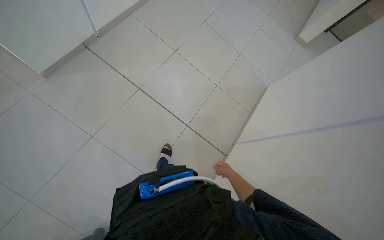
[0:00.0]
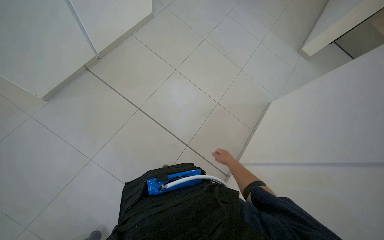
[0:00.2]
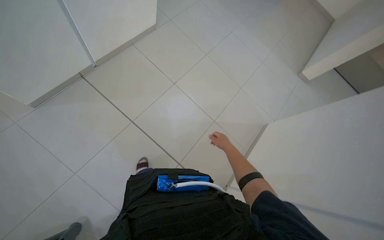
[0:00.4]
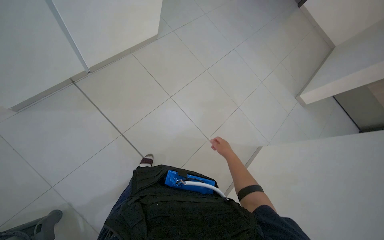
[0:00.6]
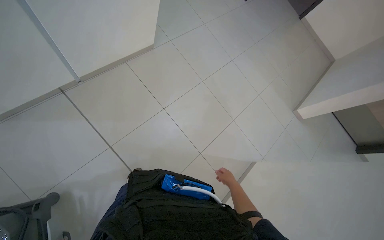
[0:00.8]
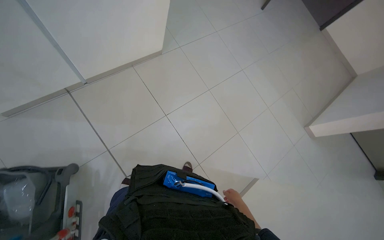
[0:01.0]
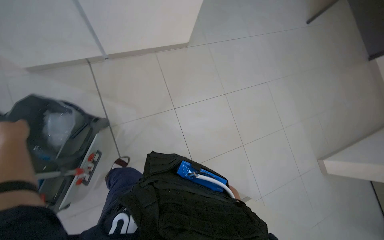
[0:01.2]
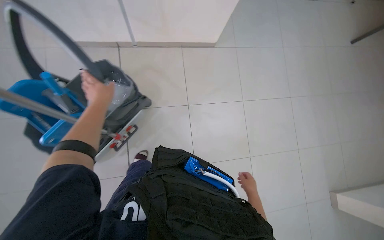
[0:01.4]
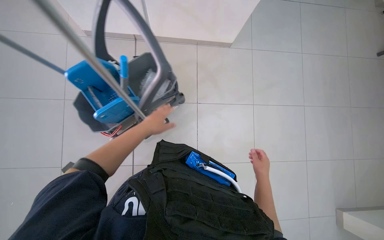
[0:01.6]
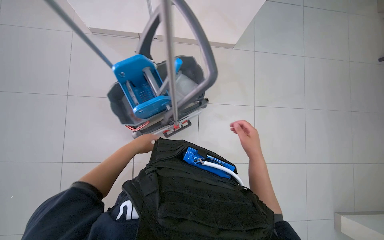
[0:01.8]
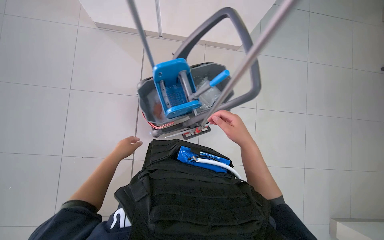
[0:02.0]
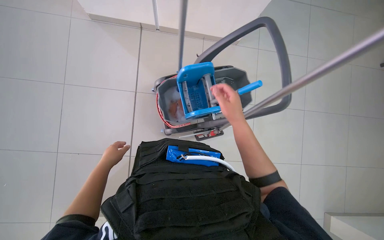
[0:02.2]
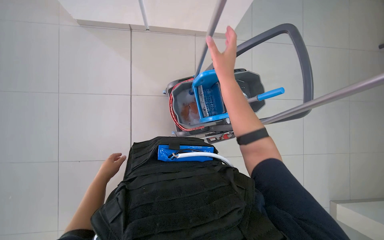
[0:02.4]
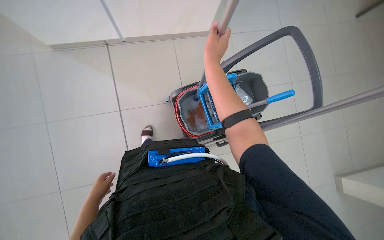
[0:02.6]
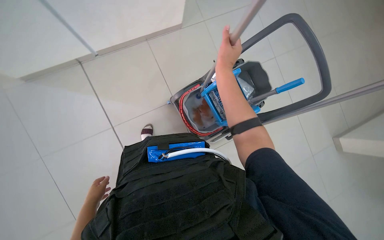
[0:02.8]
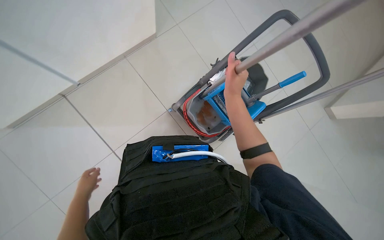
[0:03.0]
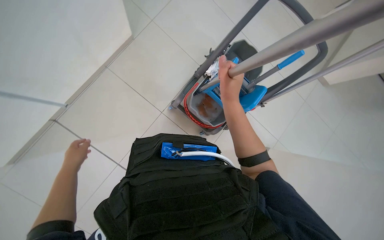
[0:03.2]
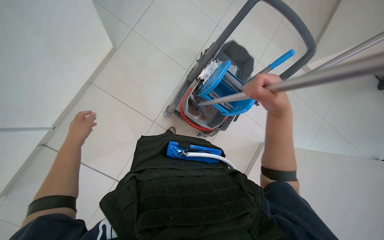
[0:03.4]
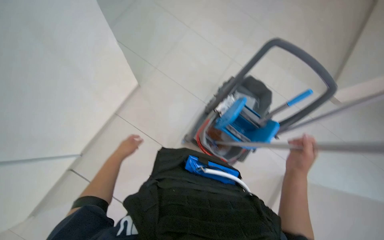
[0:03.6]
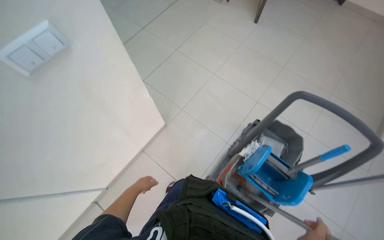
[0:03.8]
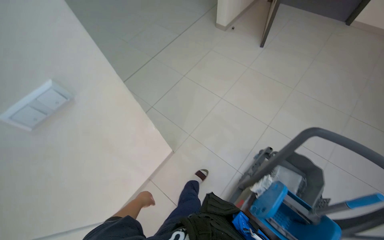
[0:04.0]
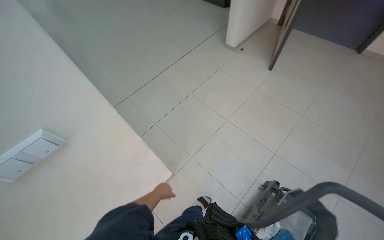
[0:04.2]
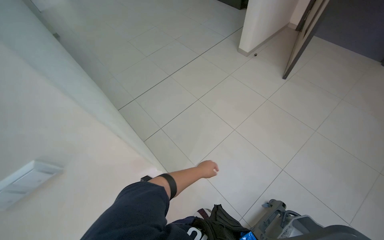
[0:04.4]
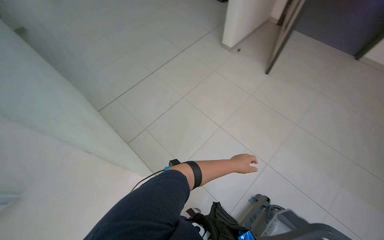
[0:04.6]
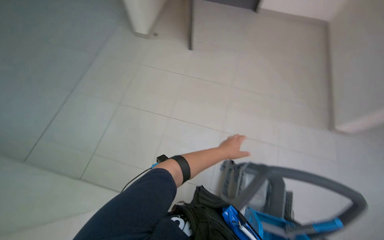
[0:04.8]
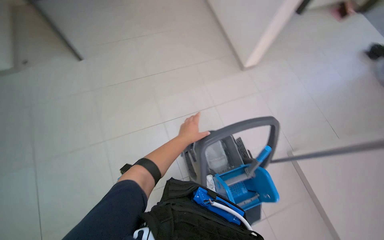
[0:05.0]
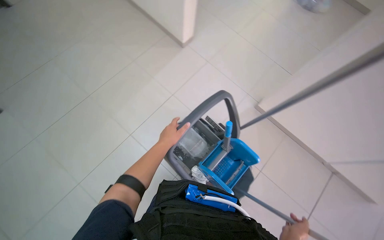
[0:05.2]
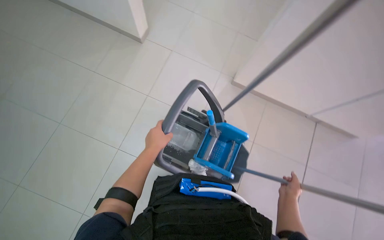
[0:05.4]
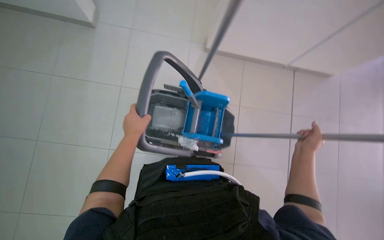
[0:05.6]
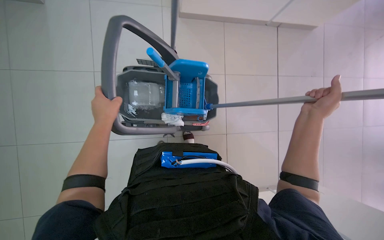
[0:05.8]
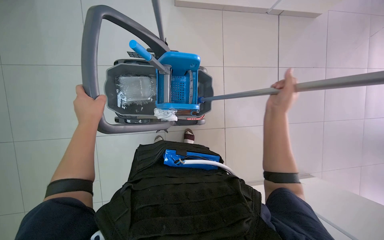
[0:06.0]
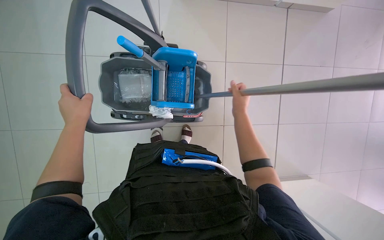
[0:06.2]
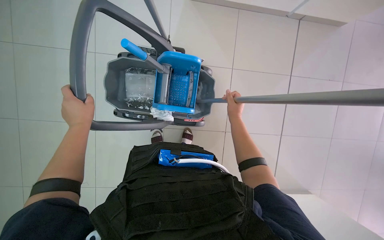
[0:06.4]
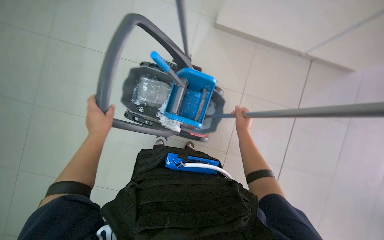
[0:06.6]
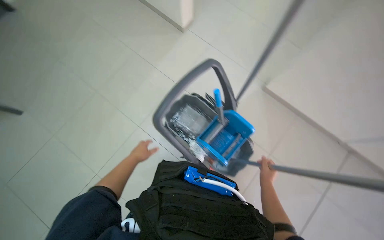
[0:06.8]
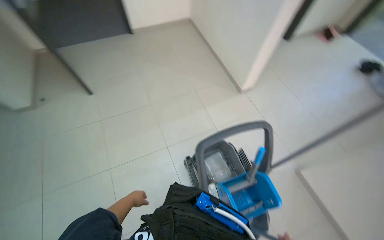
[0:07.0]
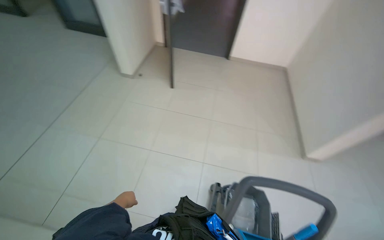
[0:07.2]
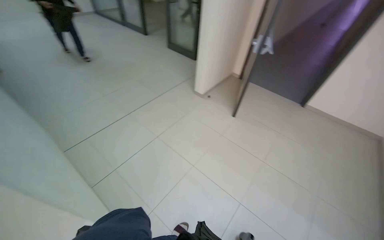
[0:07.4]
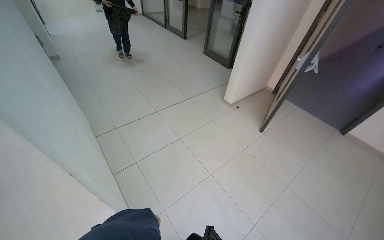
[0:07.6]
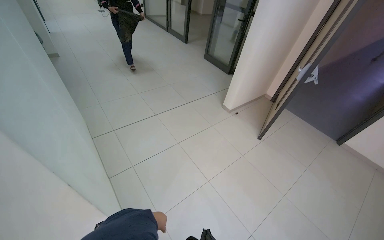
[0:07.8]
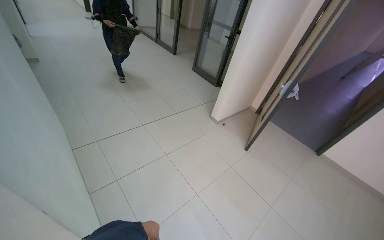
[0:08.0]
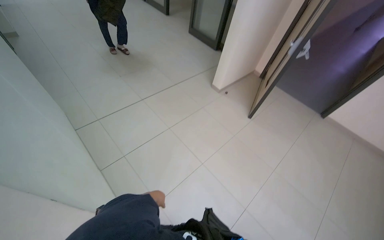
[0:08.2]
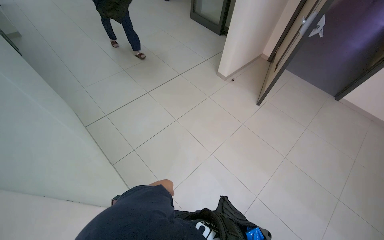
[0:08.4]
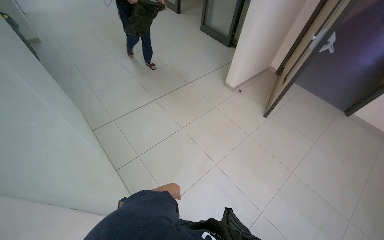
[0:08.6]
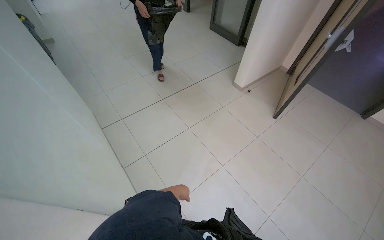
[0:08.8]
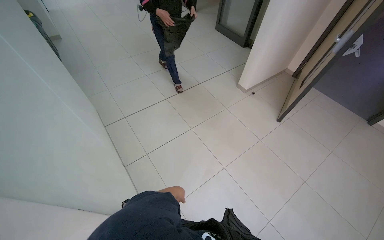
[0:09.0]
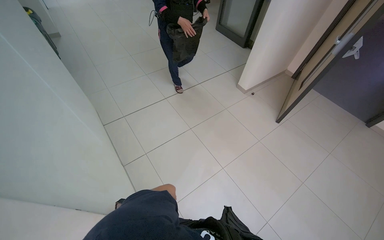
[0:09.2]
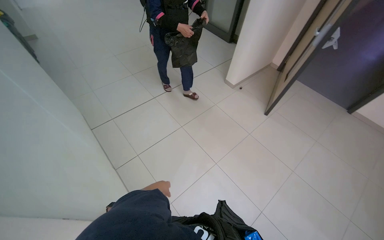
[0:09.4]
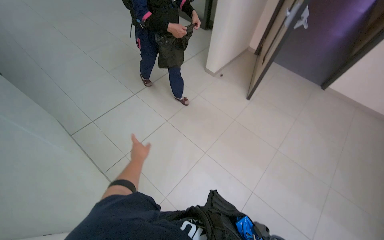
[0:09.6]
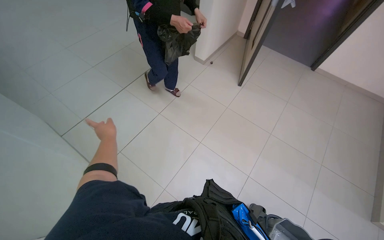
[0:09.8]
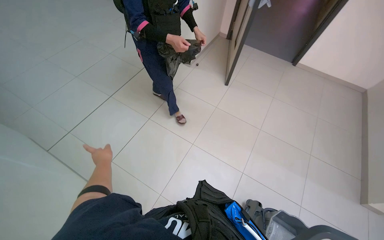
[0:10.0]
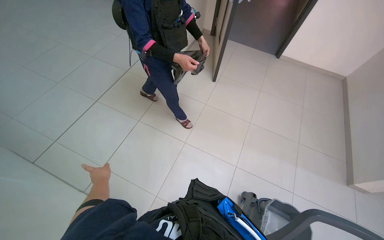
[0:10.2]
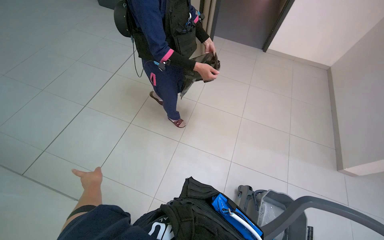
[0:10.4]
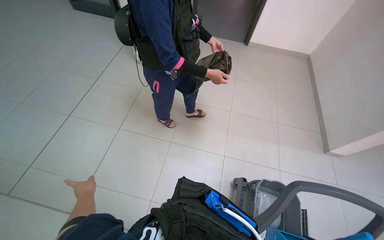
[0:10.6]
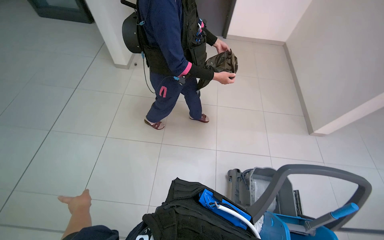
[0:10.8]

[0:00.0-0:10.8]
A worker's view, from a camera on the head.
Job: preparing cleaning supplies.
The whole recording: Managing cleaning equipment. The worker detaches and reattaches the mop head, then pushes the cleaning cart.
0:00.0 to 0:01.6: The camera travels about 90 cm. The wearer looks some 55 degrees further to the left.
0:01.6 to 0:03.0: The left hand heads to the left and down the picture, covering approximately 25 cm. Meanwhile the right hand heads up the picture, covering about 20 cm.
0:03.0 to 0:04.6: The wearer moves approximately 40 cm.
0:04.6 to 0:06.2: The wearer looks roughly 130 degrees further to the right. The view tilts some 40 degrees downward.
0:06.2 to 0:07.8: The head travels roughly 40 cm. The head turns to the left by roughly 140 degrees. The view tips upward by roughly 55 degrees.
0:09.2 to 0:10.8: The head turns to the right by approximately 50 degrees.

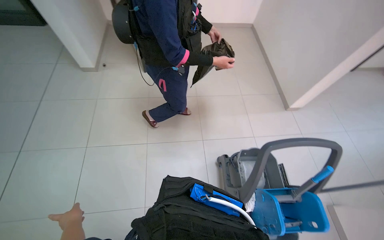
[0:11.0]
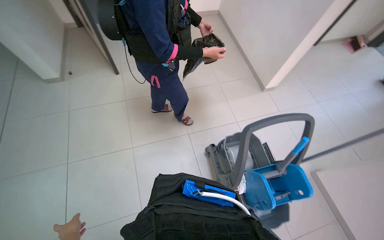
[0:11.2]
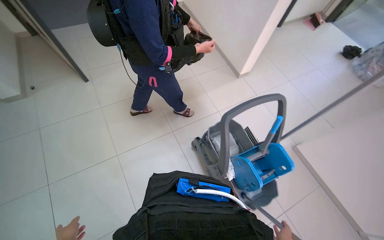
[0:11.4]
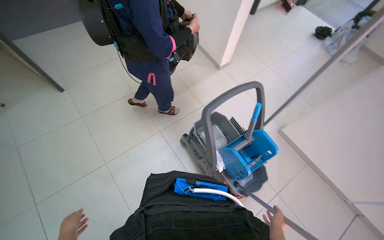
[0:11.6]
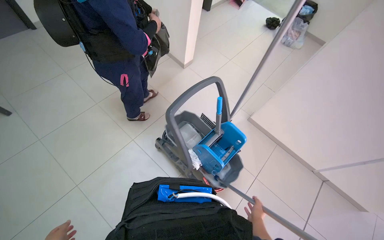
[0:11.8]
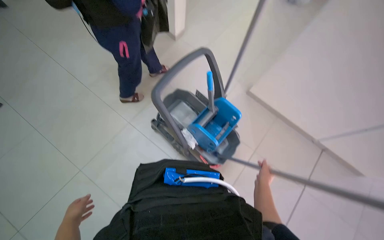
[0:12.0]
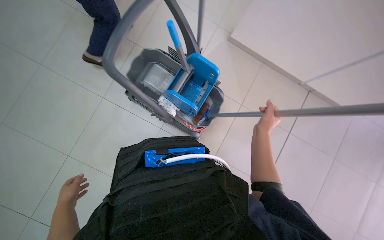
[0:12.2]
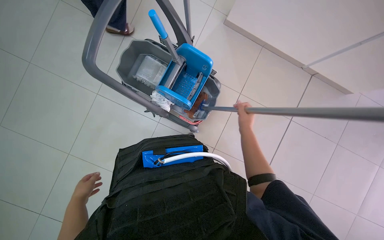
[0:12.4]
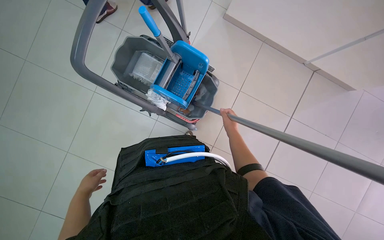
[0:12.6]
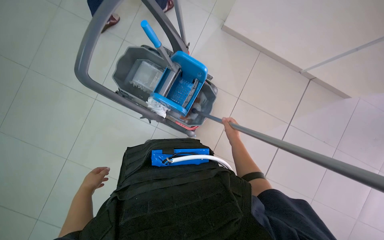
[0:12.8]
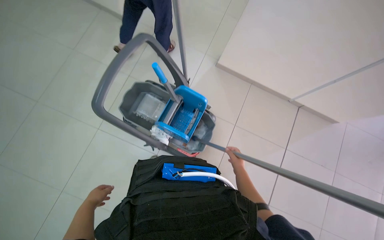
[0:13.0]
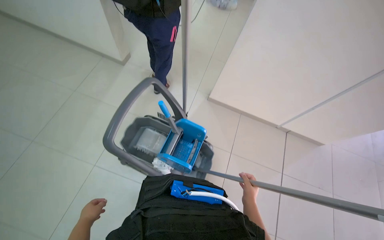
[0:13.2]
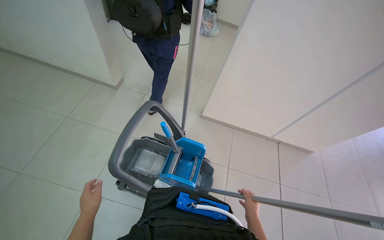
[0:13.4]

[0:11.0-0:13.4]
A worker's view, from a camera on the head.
Job: preparing cleaning supplies.
The whole recording: Managing cleaning equipment. The worker detaches and reattaches the mop head, then pushes the cleaning cart.
0:11.0 to 0:12.2: The wearer's head swings about 60 degrees to the right. The wearer looks about 30 degrees further downward.
0:12.2 to 0:13.4: The view tilts about 30 degrees upward.

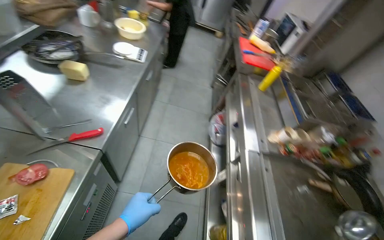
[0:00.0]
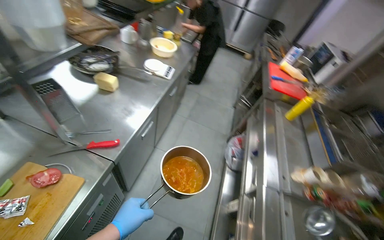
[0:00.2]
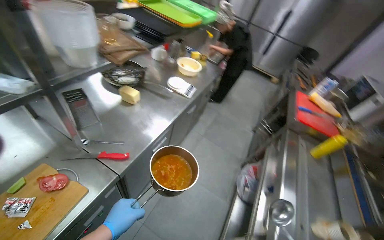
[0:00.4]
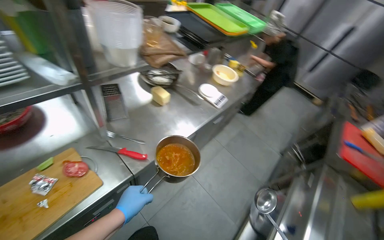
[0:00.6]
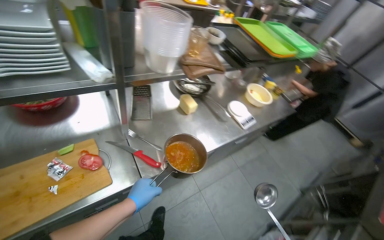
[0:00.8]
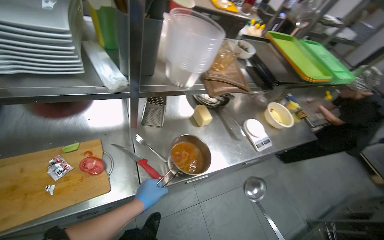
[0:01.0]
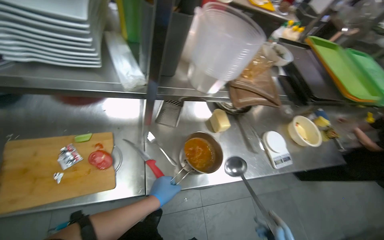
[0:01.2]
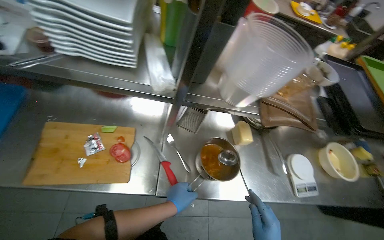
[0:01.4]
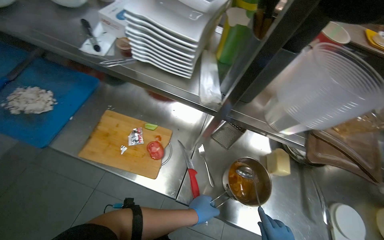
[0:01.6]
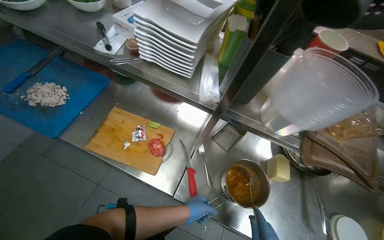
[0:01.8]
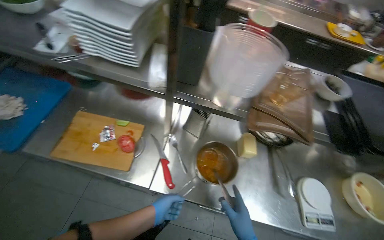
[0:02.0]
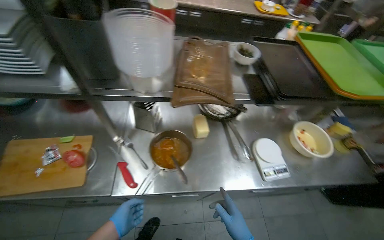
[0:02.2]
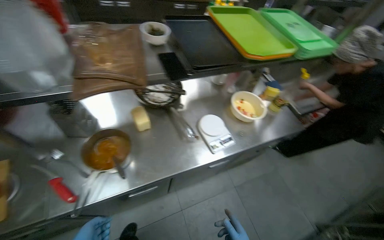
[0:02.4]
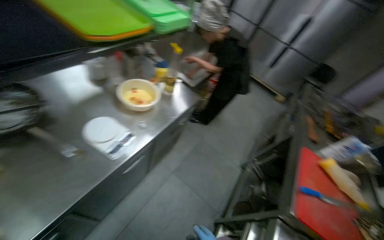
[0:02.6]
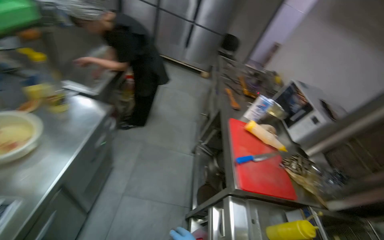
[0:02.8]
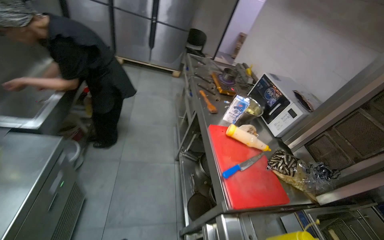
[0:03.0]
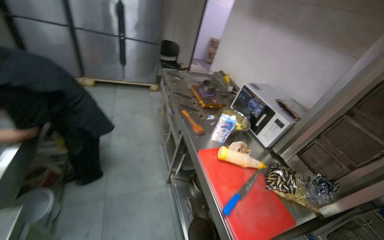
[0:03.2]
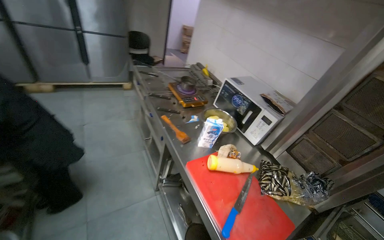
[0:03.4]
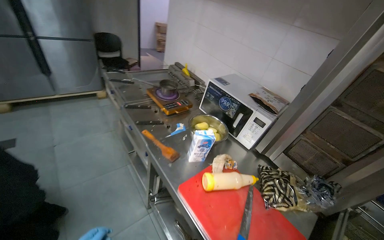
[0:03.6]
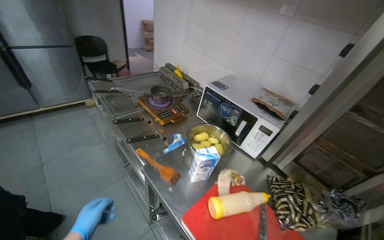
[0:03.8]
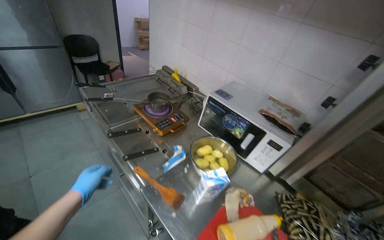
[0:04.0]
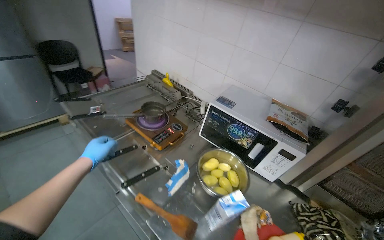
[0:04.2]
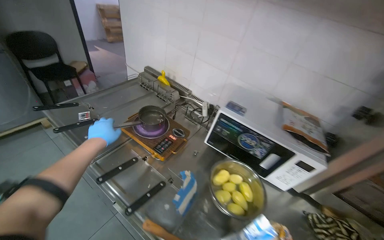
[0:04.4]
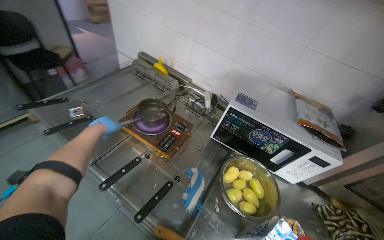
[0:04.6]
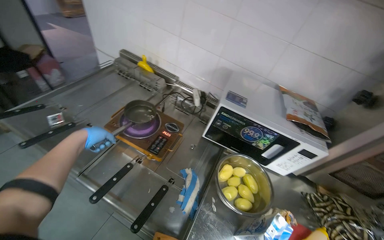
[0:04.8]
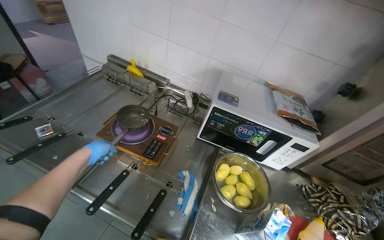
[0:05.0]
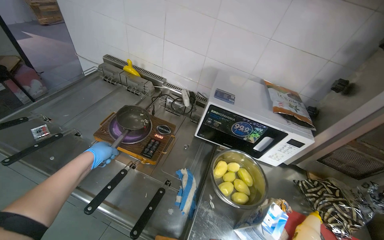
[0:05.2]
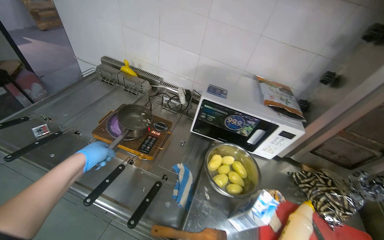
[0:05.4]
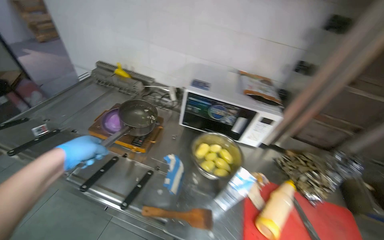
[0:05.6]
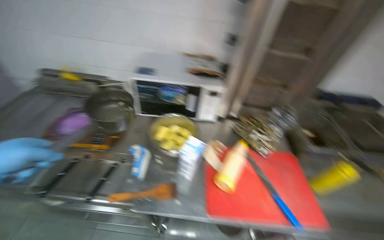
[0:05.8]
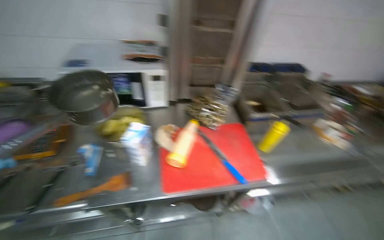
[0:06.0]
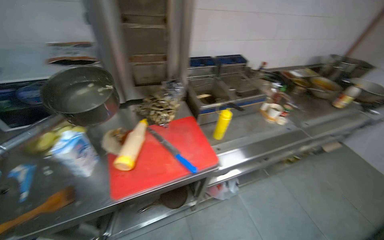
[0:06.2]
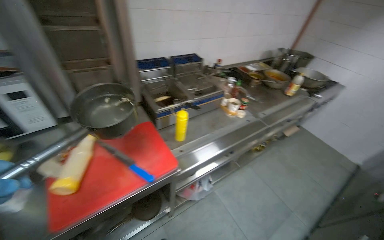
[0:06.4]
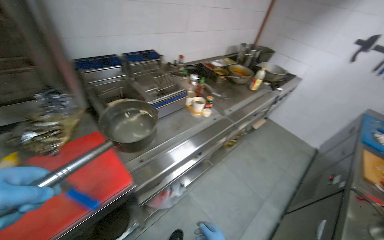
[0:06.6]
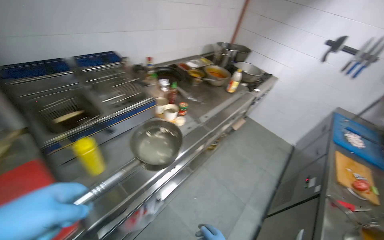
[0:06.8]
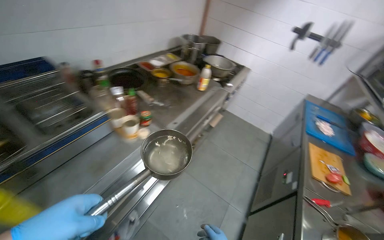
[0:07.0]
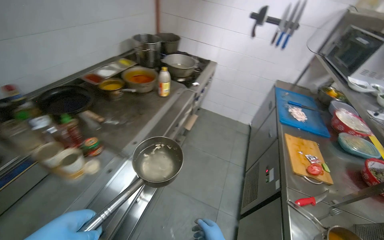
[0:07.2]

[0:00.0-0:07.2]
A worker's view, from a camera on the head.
Job: preparing food.
The whole recording: Placing water on stove and preparing dish for meal. The worker places water on the gas stove and prepares a dish for the meal.
0:00.0 to 0:01.4: The wearer's head swings roughly 80 degrees to the left. The view tips upward by about 15 degrees.
0:01.4 to 0:02.8: The camera is carried about 90 cm. The head turns to the right by about 85 degrees.
0:02.8 to 0:04.4: The wearer moves about 1 m. The head turns to the right by roughly 55 degrees.
0:04.4 to 0:05.8: The wearer's head swings some 30 degrees to the right.
0:05.8 to 0:07.2: The camera travels some 1 m. The head turns to the right by approximately 75 degrees.
